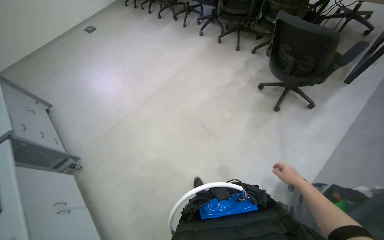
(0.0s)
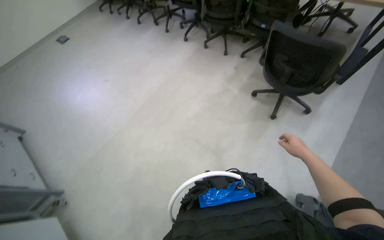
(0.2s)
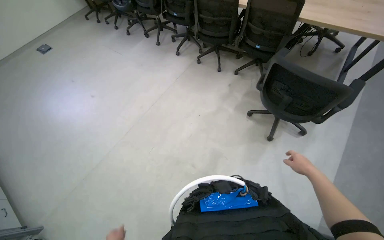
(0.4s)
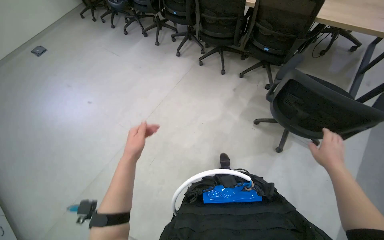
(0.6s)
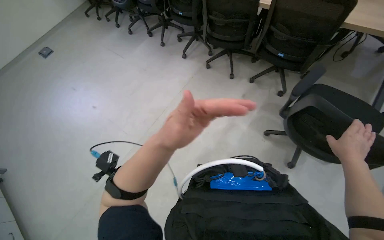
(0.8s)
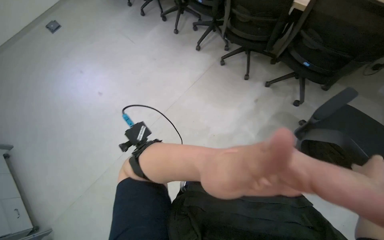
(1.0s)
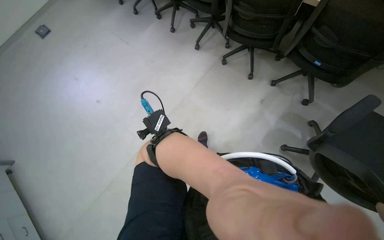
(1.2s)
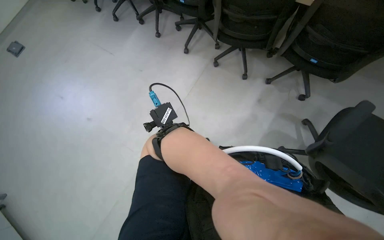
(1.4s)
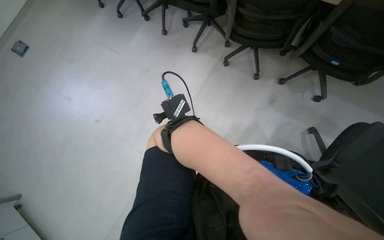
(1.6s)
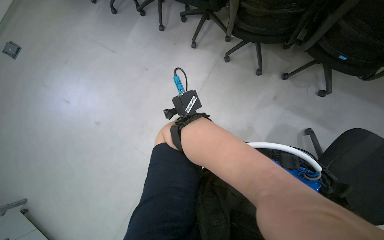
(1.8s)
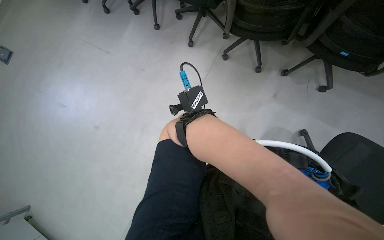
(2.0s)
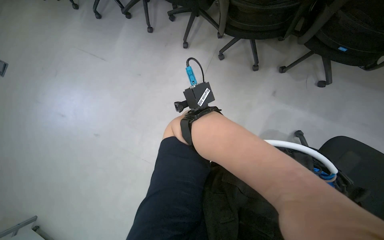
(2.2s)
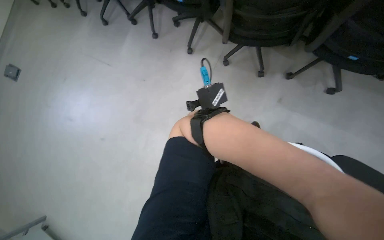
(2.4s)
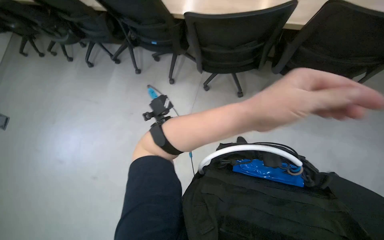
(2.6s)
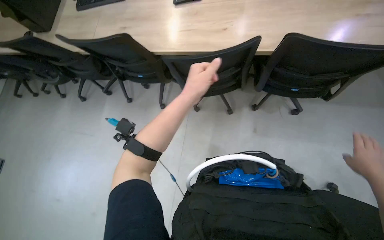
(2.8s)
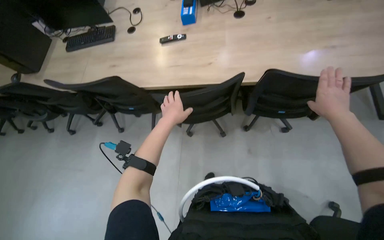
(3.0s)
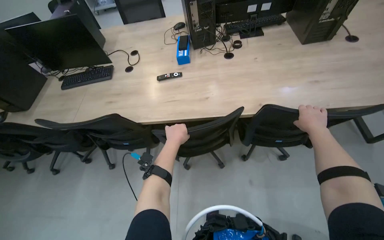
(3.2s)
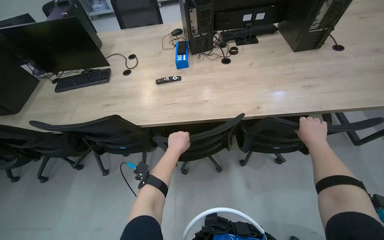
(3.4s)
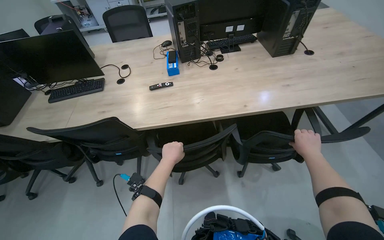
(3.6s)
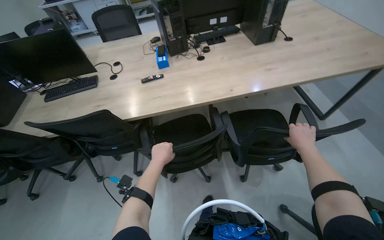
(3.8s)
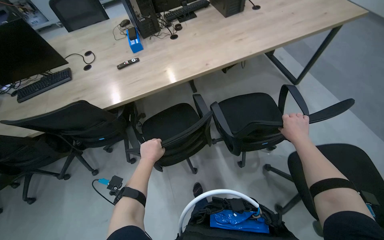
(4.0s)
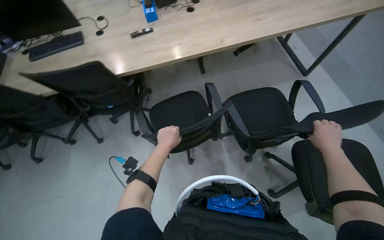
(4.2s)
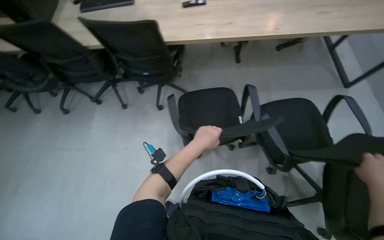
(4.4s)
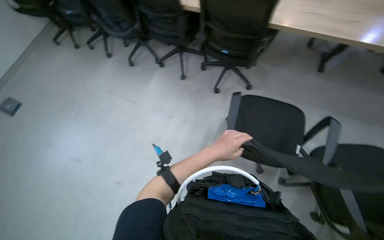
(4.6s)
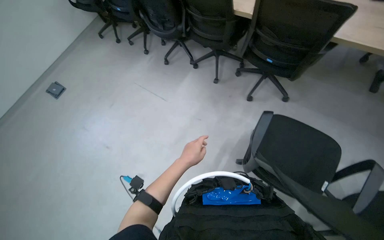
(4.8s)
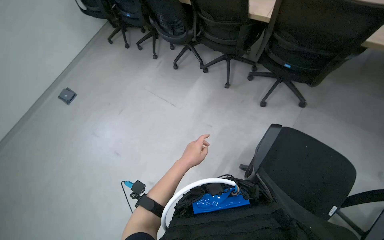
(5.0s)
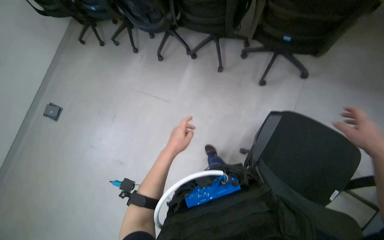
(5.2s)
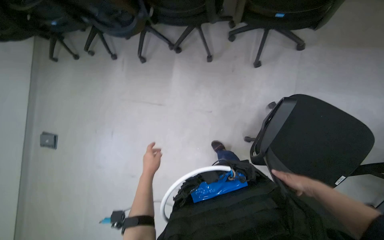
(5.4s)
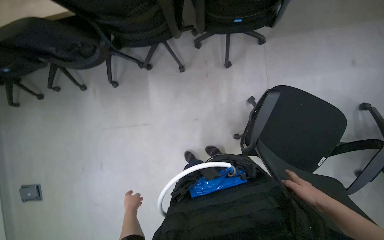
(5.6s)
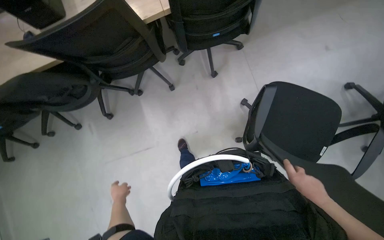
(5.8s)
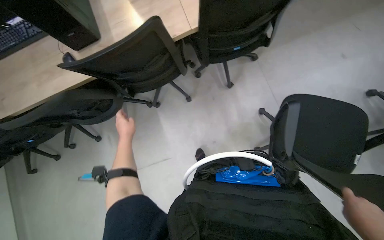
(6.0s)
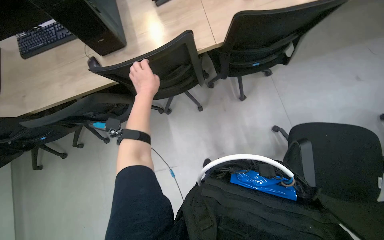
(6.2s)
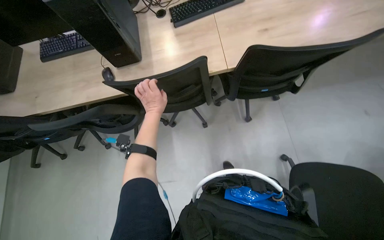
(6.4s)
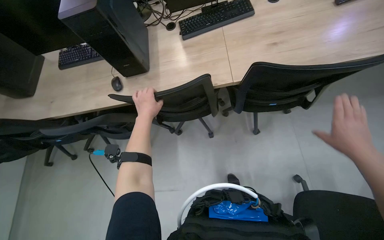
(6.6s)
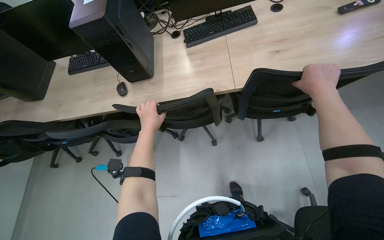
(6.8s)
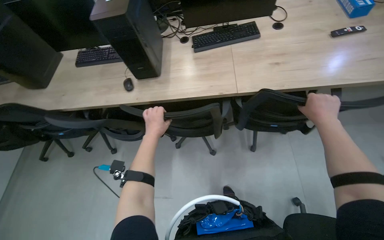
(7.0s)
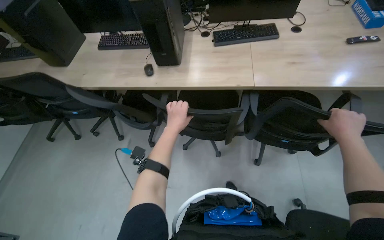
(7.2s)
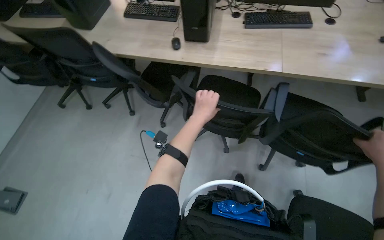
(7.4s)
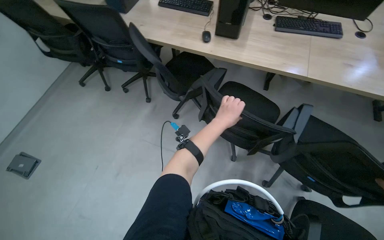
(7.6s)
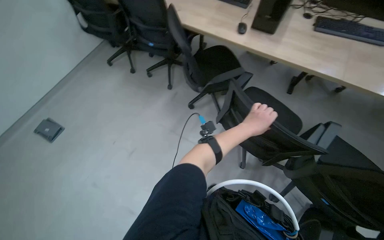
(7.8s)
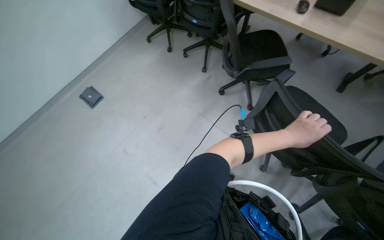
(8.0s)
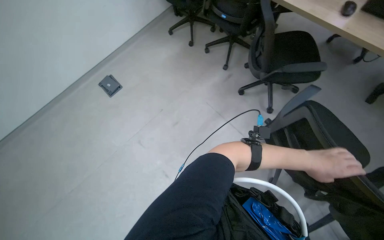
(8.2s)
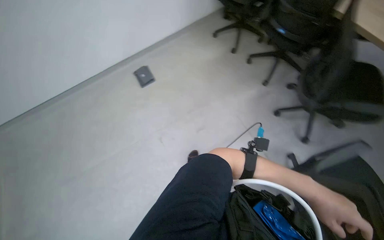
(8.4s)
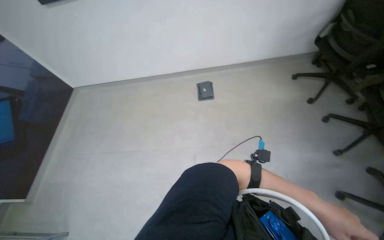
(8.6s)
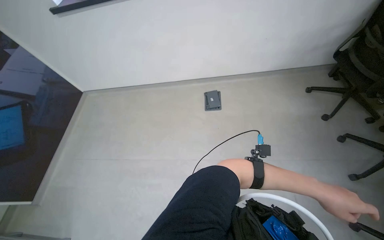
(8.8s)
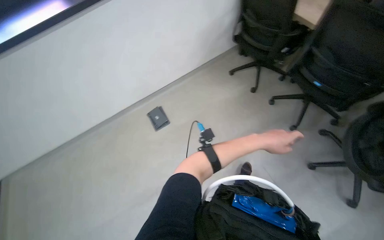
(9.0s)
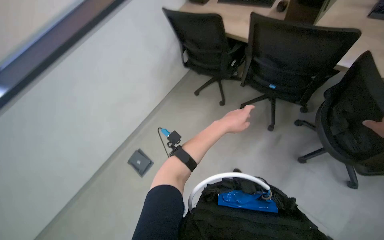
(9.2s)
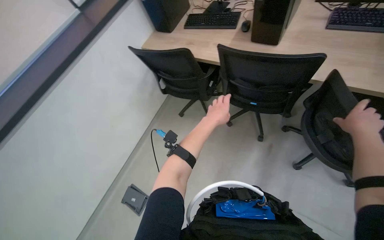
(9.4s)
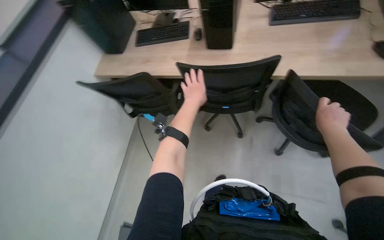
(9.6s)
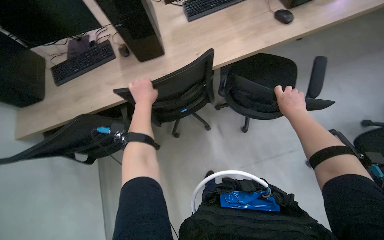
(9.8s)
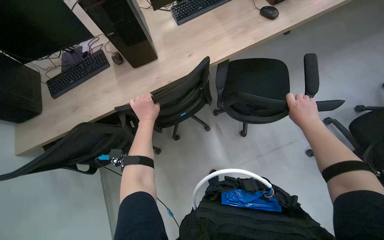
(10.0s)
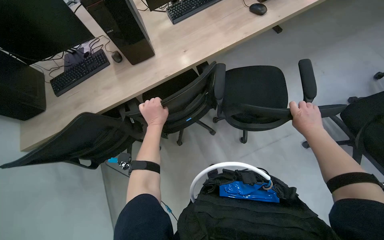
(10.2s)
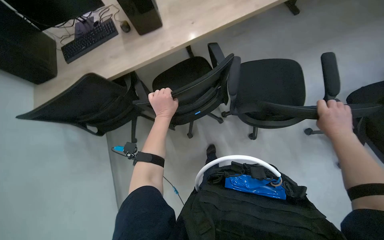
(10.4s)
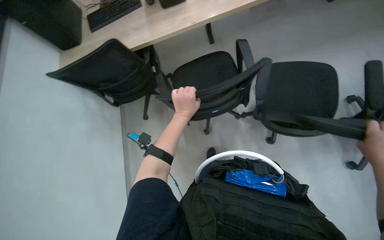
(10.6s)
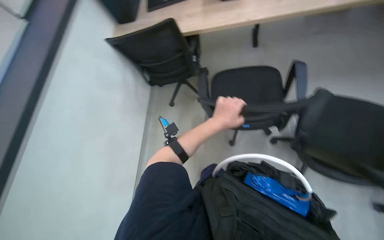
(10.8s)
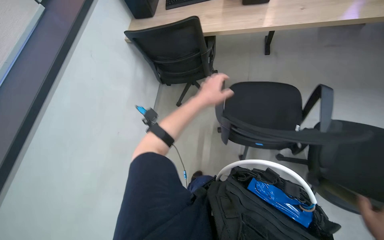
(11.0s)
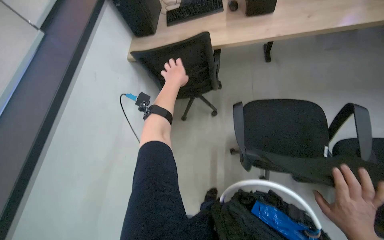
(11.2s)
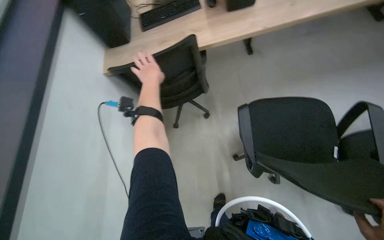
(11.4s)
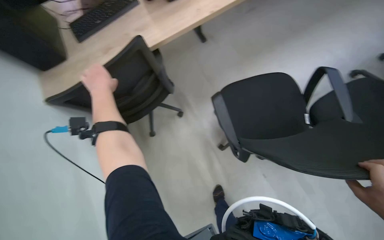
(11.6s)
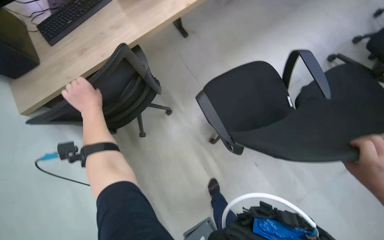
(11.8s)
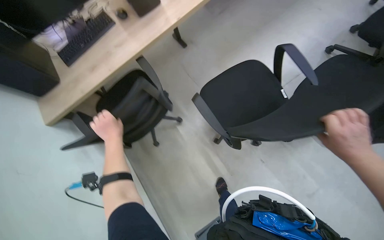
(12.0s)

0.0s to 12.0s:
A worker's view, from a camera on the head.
Job: organizing items.
The whole recording: Moving chairs away from tables. The worker moves chairs away from the tables to clear the floor for cleaning.
0.0s to 1.6s: The camera travels some 1 m.
1.6s to 3.0s: The head travels approximately 40 cm. The camera pitches upward, by roughly 15 degrees. Everything in view rotates about 30 degrees counterclockwise.
3.0s to 4.4s: The head travels roughly 50 cm.
4.4s to 6.0s: The camera travels approximately 60 cm. Everything in view rotates approximately 40 degrees counterclockwise.
6.0s to 7.6s: Everything in view rotates approximately 45 degrees clockwise.
7.6s to 9.0s: The wearer's head swings about 25 degrees to the left.
9.0s to 10.4s: The camera travels roughly 50 cm. The head rotates about 80 degrees to the right.

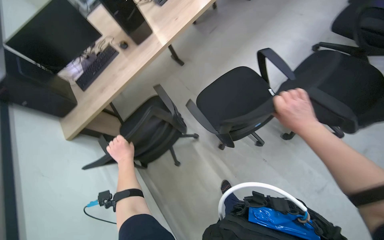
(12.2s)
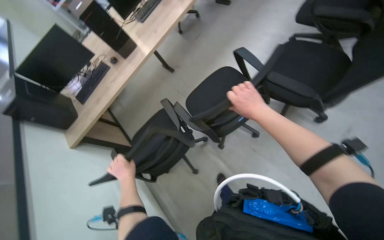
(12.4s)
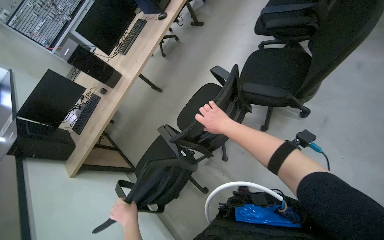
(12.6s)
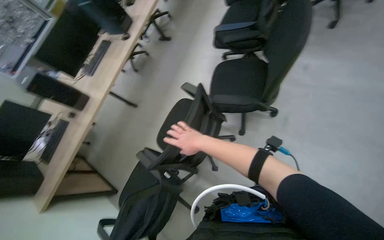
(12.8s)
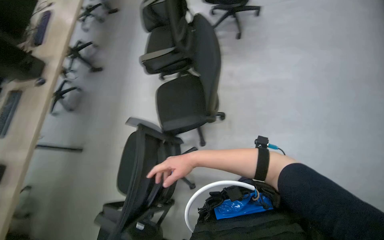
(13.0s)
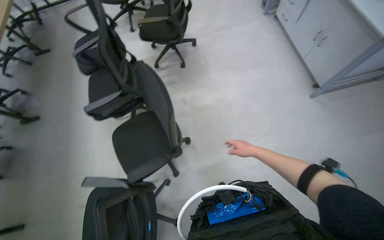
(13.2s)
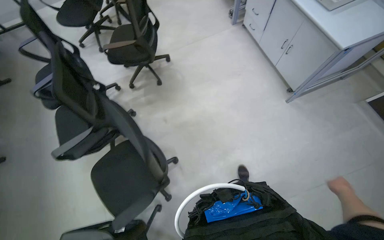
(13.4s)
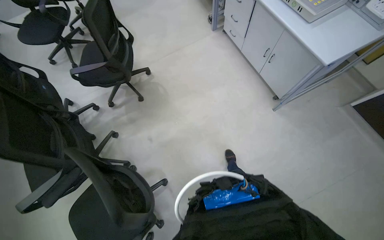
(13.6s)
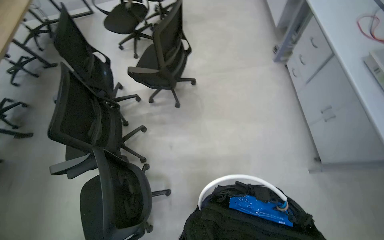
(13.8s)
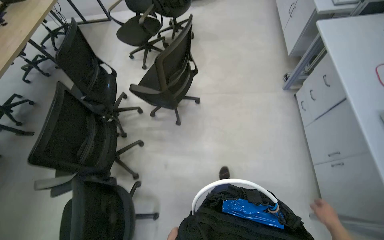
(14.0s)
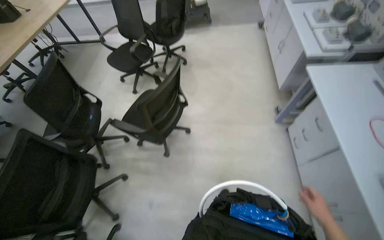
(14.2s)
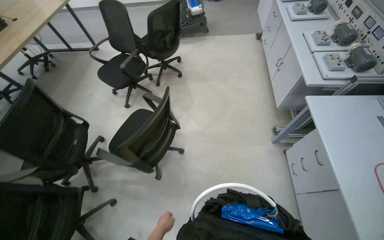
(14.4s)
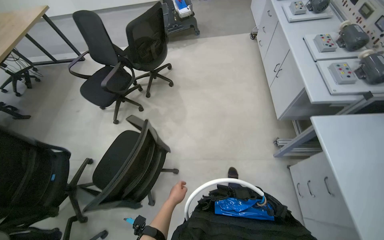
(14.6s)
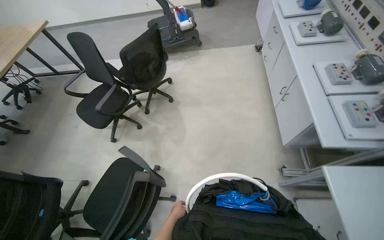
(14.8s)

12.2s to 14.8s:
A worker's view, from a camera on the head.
Job: organizing items.
The whole recording: Moving chairs away from tables. The worker moves chairs away from the tables to clear the floor for cleaning.
12.2s to 13.4s: The head travels approximately 60 cm. The head rotates approximately 55 degrees to the right. The camera pitches upward, by some 15 degrees.
13.4s to 14.8s: The camera is carried some 1.5 m.

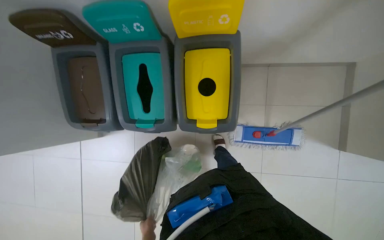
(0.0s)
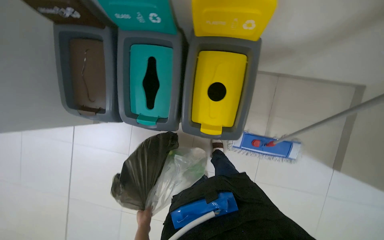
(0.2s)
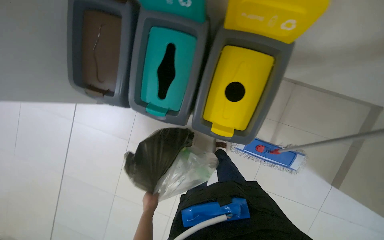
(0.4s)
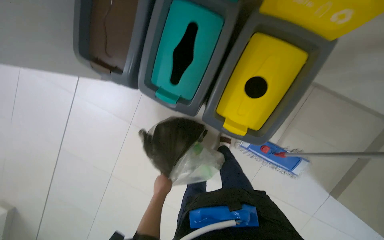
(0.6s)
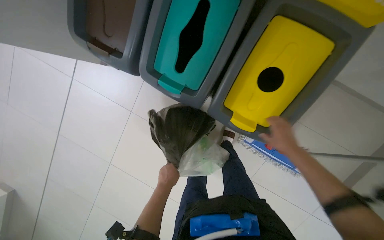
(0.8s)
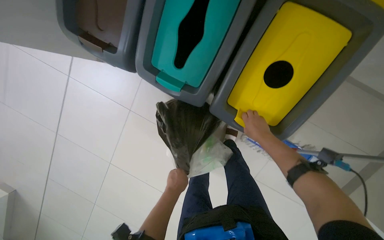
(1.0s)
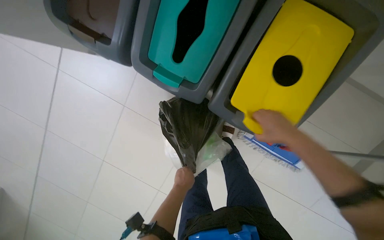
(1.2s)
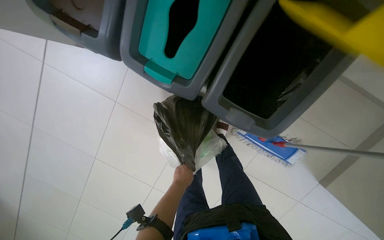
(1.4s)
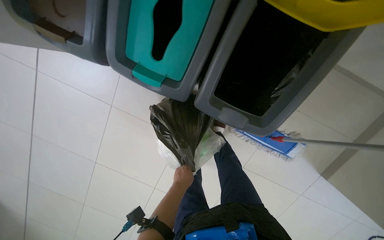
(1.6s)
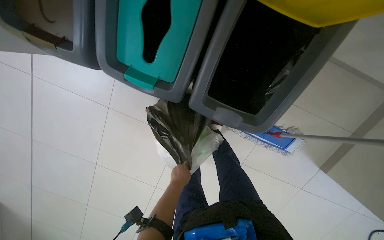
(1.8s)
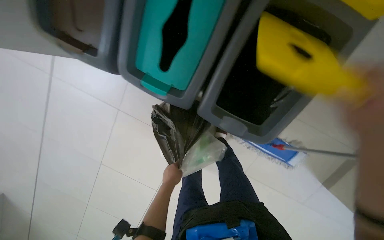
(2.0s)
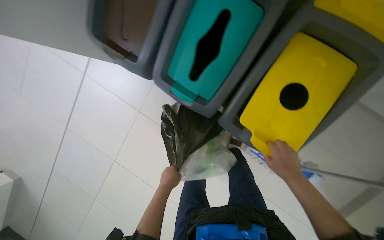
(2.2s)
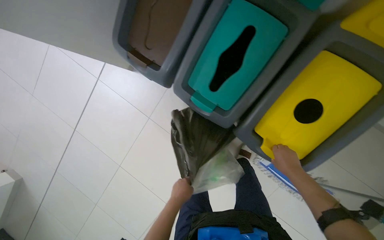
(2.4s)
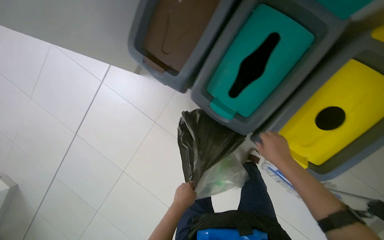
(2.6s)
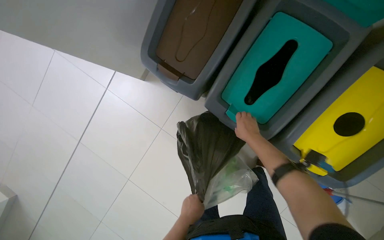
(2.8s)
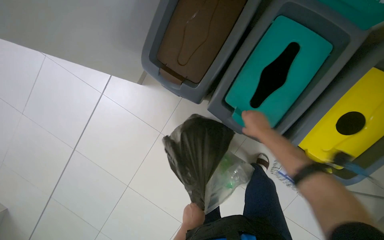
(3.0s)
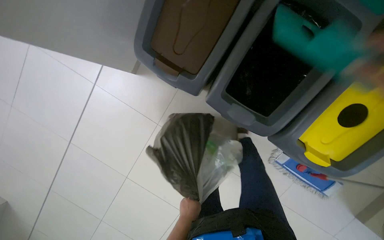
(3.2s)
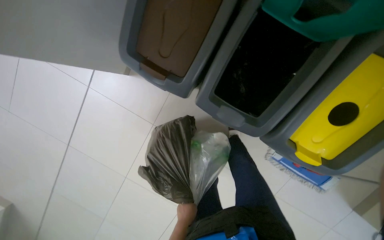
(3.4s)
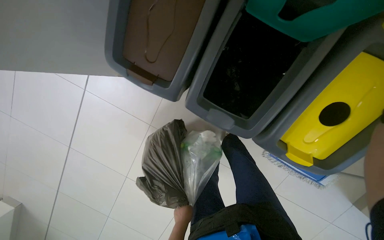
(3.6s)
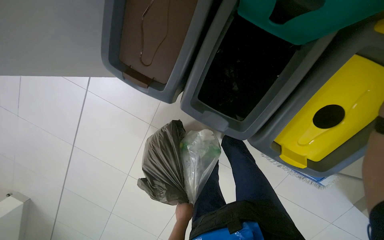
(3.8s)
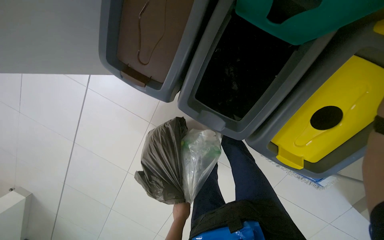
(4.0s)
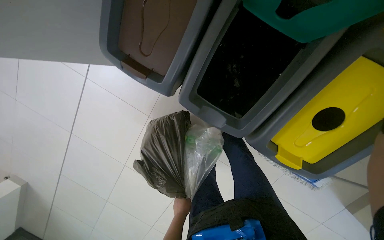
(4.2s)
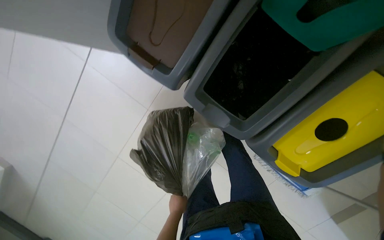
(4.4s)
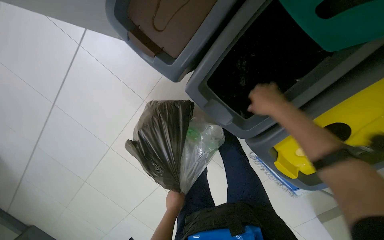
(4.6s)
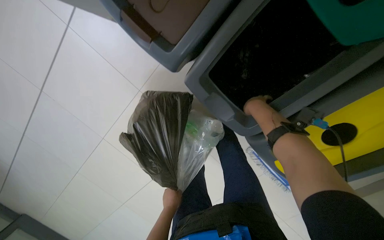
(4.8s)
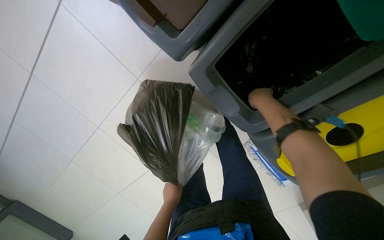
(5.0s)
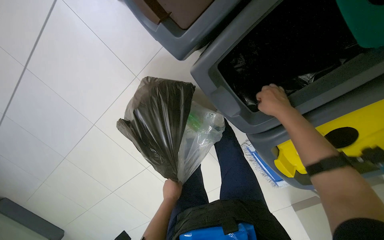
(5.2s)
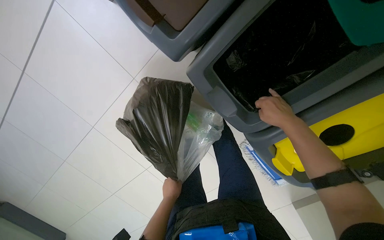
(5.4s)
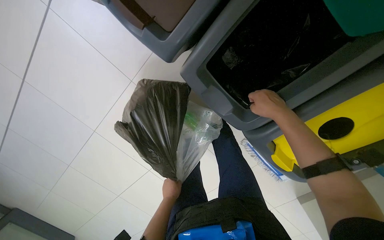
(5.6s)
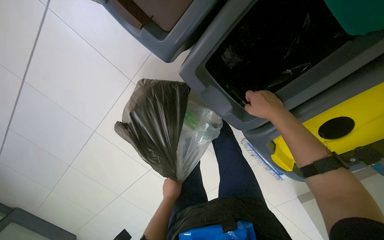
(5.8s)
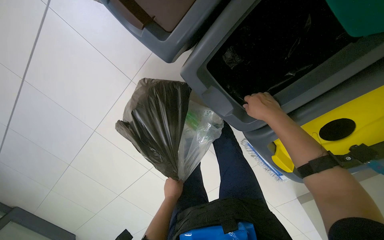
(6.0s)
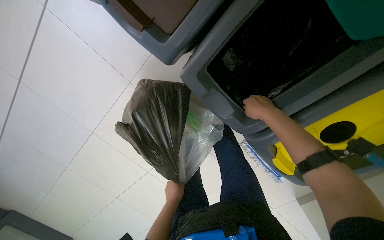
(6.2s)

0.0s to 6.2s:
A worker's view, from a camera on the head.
Job: managing trash.
The whole recording: Sorting trash into recycling bins. The worker sorts trash from a black bag into three recycling bins.
0.0s to 1.6s: The view tilts about 20 degrees downward.
